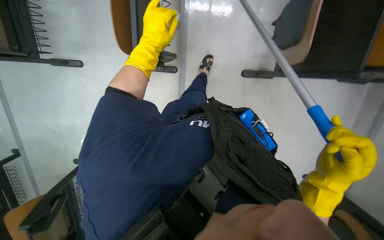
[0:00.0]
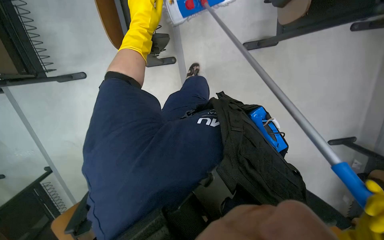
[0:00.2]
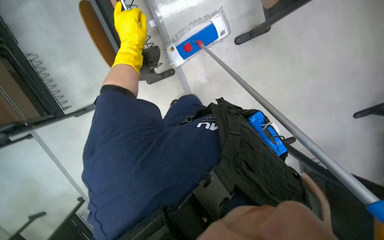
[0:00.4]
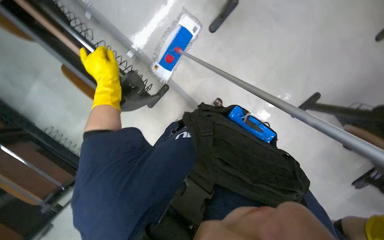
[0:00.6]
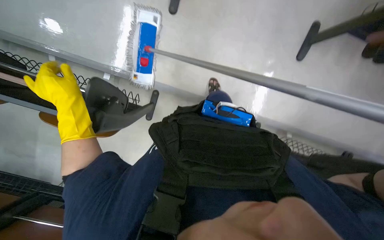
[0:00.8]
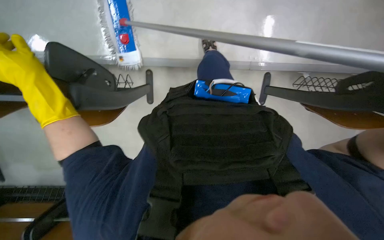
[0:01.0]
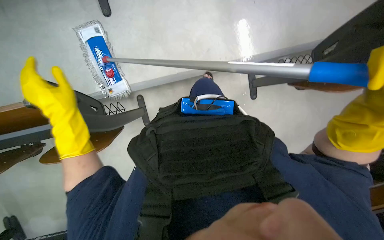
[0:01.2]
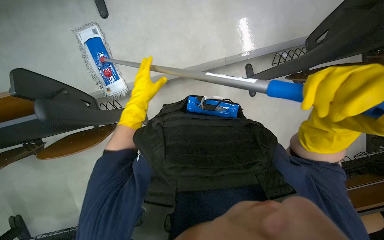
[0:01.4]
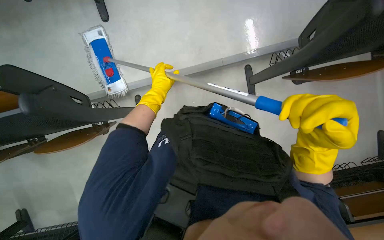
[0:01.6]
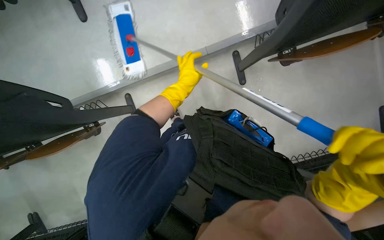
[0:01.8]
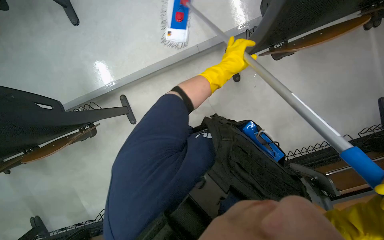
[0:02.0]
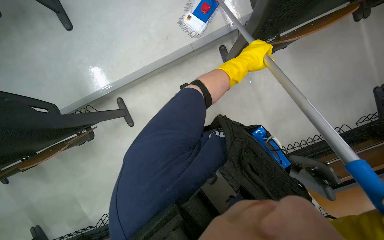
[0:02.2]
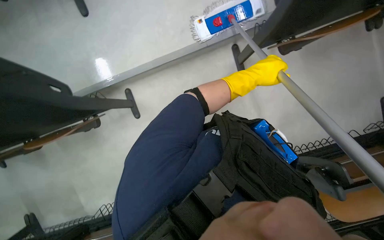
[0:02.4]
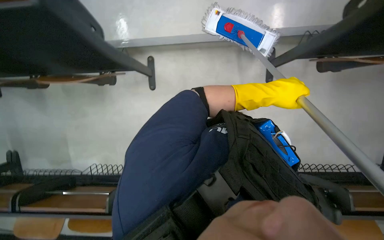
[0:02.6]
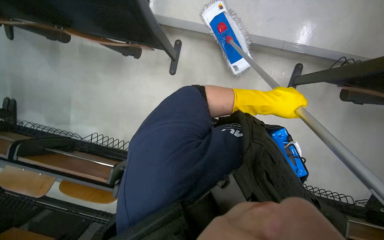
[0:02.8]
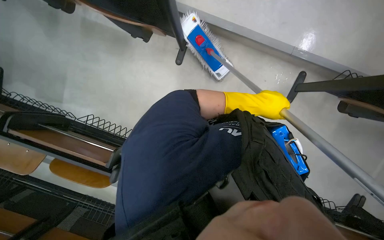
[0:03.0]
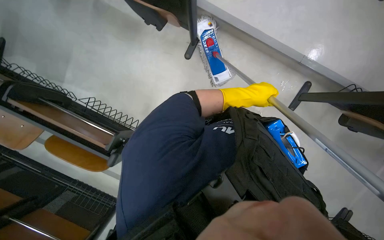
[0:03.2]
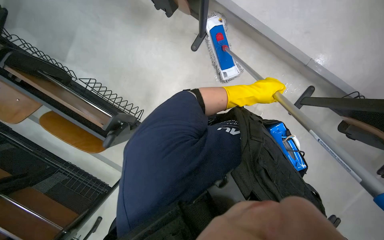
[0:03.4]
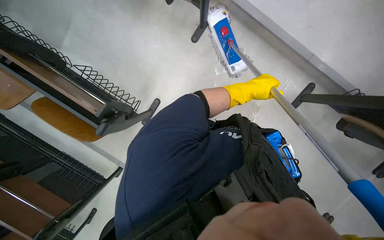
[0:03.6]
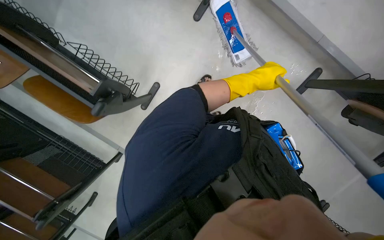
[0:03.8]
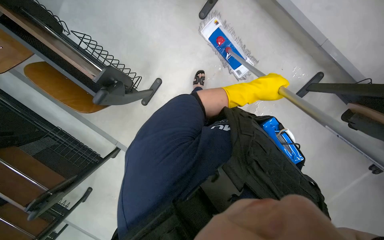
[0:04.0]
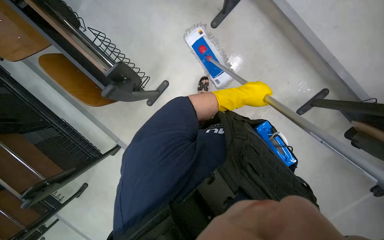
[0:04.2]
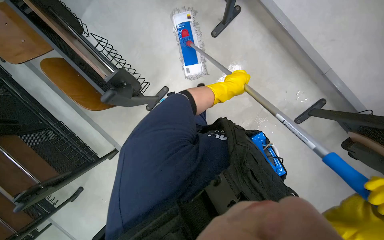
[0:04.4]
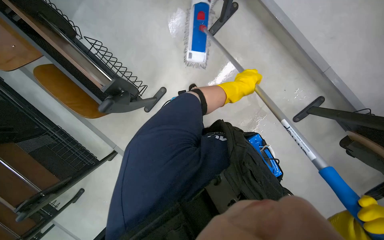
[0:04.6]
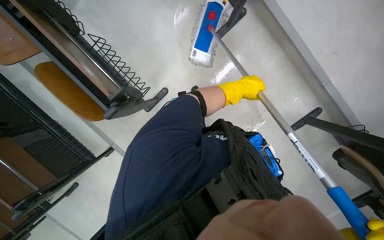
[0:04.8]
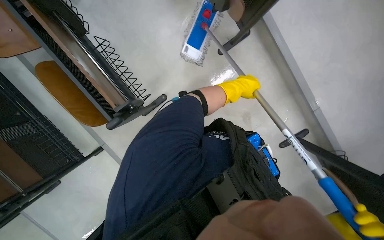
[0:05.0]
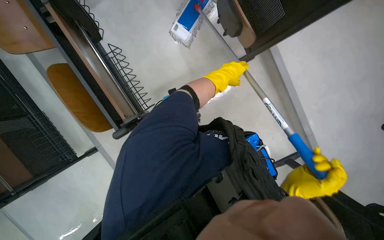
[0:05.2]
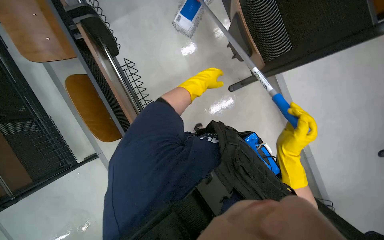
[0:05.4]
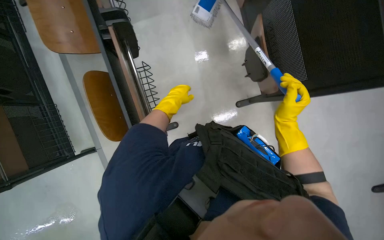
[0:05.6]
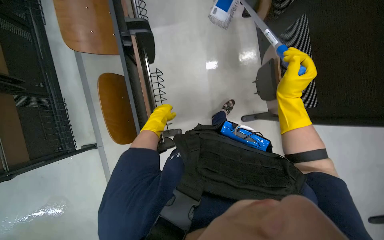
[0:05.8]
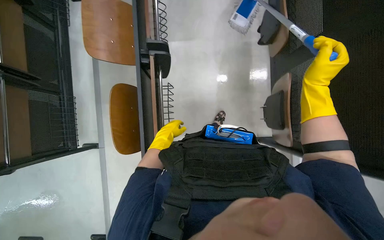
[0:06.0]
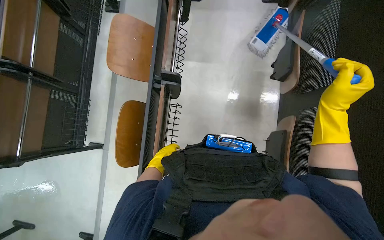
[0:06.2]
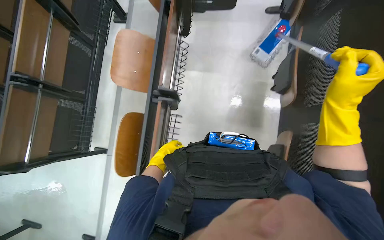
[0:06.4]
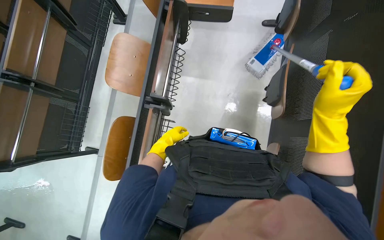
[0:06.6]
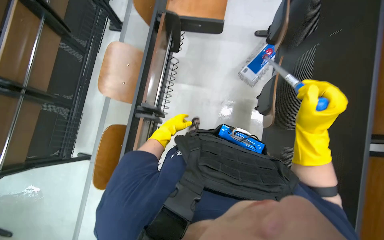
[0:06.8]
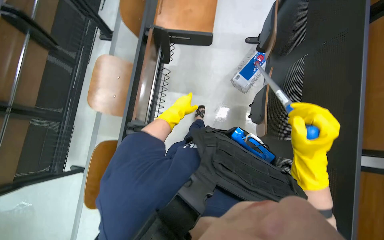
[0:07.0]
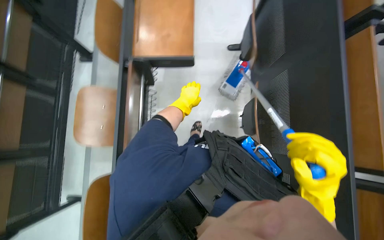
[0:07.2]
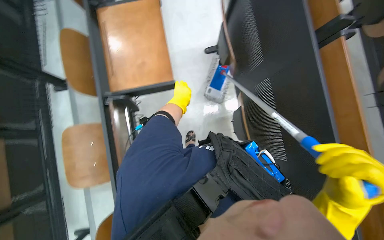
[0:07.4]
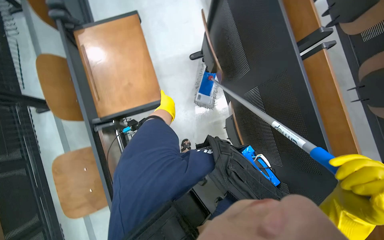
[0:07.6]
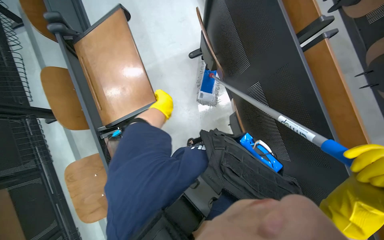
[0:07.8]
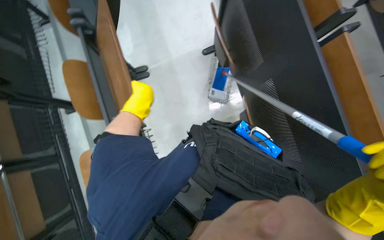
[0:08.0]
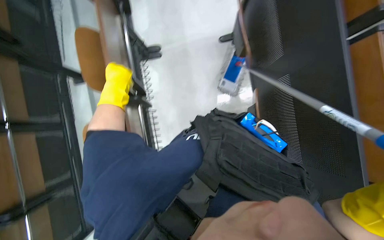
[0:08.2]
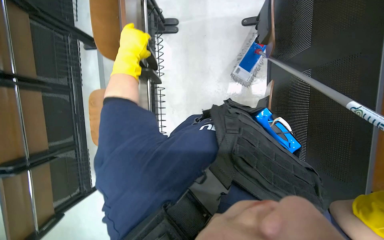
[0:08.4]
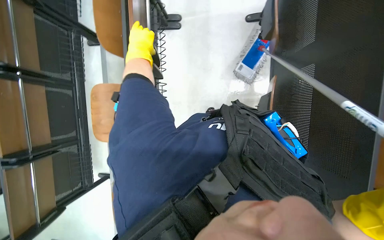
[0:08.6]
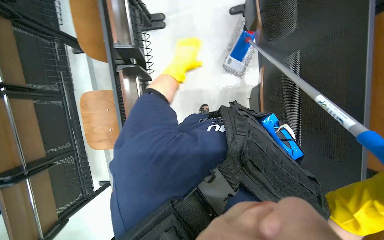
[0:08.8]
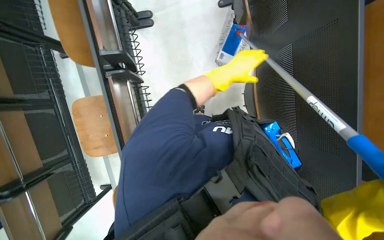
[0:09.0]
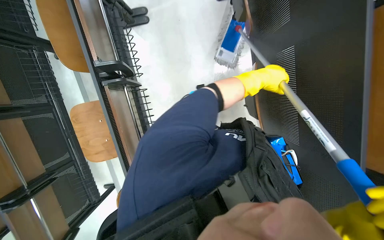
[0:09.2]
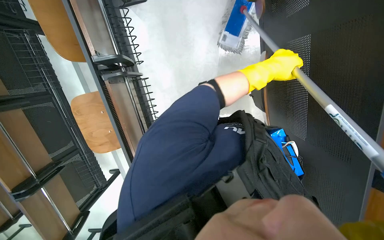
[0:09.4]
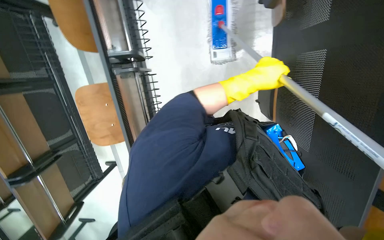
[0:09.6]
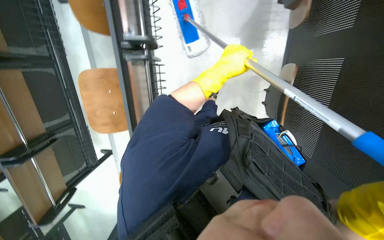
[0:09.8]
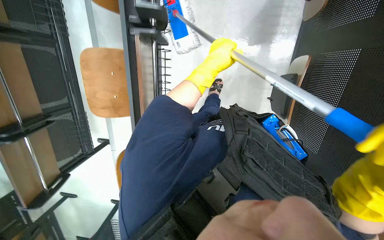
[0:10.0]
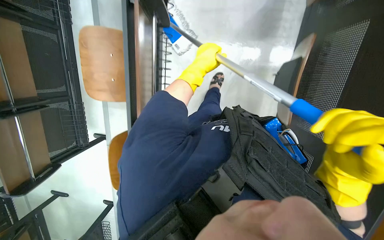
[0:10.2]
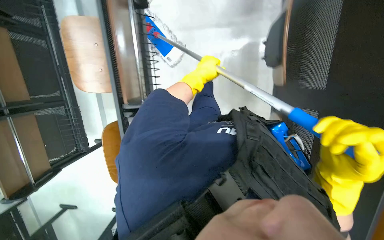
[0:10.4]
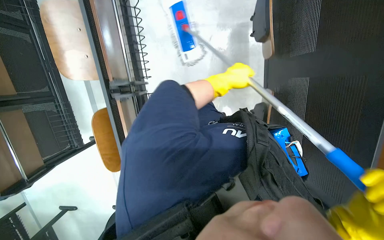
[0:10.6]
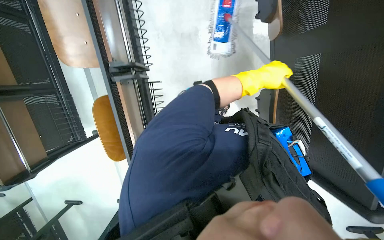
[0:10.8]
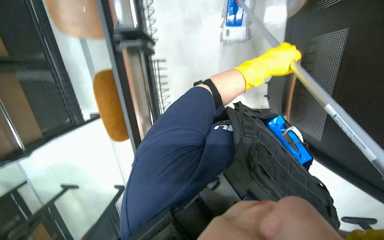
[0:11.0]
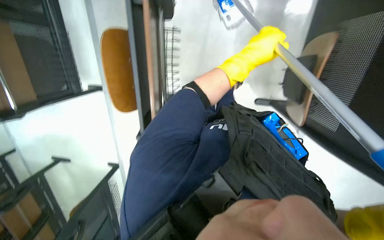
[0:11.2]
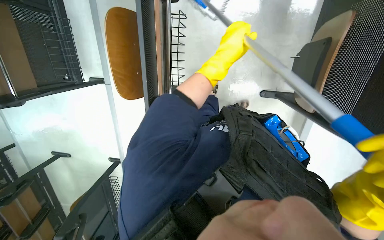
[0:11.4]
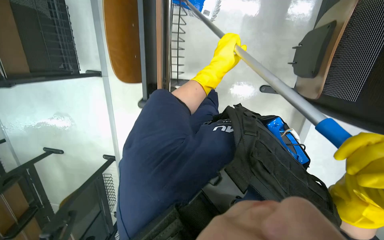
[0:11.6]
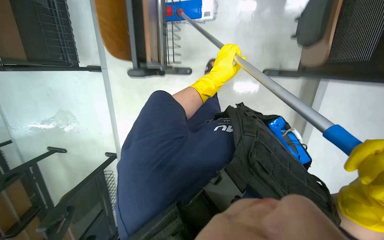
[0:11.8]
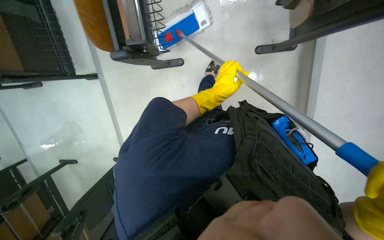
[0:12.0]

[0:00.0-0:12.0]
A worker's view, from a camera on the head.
Job: mopping floor.
The whole recording: Mopping lecture hall floor. The worker mops the floor in the lecture hall, moving chairs and other items as needed to clean the area.
0.0 to 1.6 s: The view swings some 25 degrees to the left. The scene turns about 90 degrees counterclockwise in the picture.
1.6 to 3.0 s: The left hand travels to the right by some 15 cm.
3.0 to 4.4 s: The left hand shifts about 20 cm to the left and farther from the camera.
4.4 to 6.0 s: The camera travels some 50 cm. Everything in view rotates approximately 40 degrees clockwise.
6.0 to 7.6 s: The camera is carried about 70 cm.
7.6 to 9.0 s: The view tips downward by approximately 15 degrees. The left hand shifts roughly 15 cm to the right.
9.0 to 10.4 s: The left hand goes roughly 20 cm to the left.
10.4 to 12.0 s: The camera is carried approximately 60 cm.

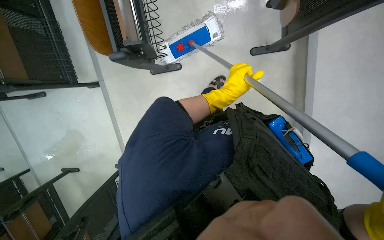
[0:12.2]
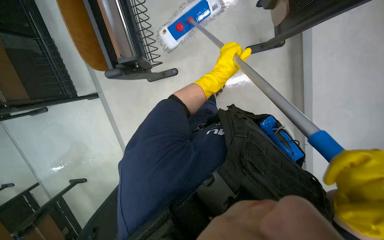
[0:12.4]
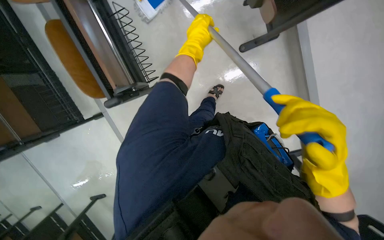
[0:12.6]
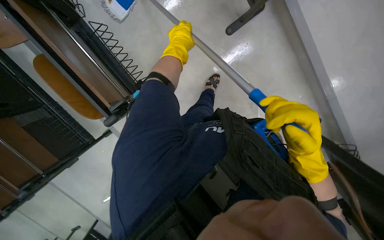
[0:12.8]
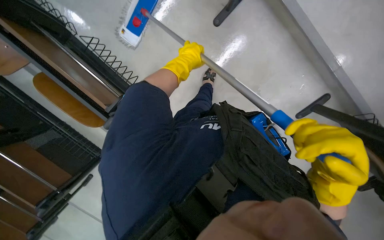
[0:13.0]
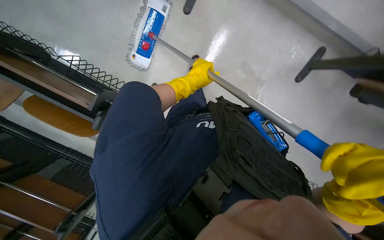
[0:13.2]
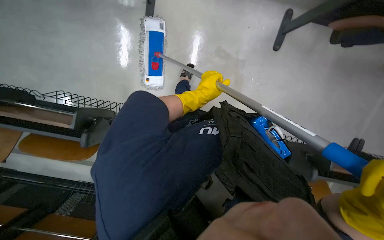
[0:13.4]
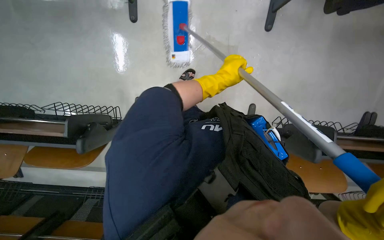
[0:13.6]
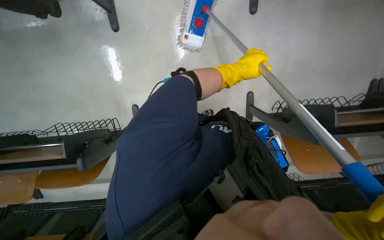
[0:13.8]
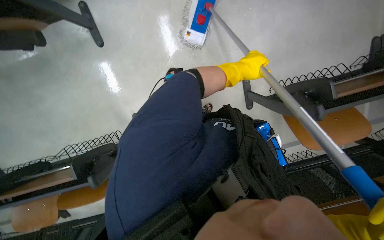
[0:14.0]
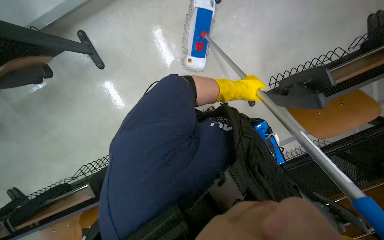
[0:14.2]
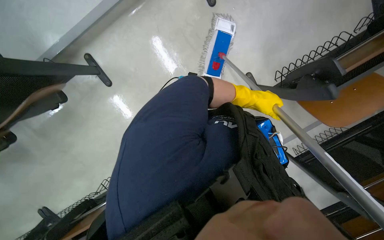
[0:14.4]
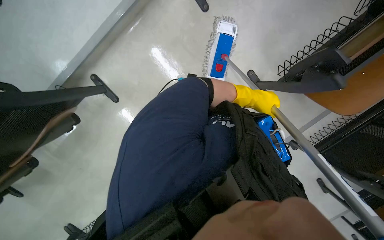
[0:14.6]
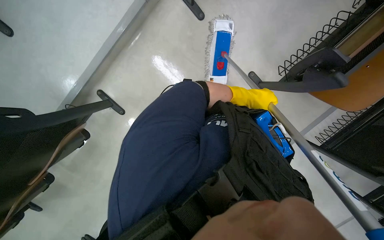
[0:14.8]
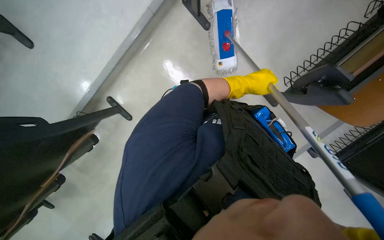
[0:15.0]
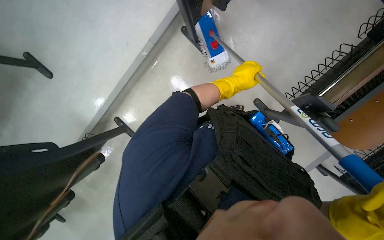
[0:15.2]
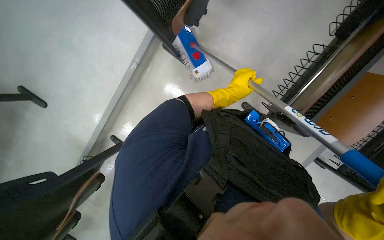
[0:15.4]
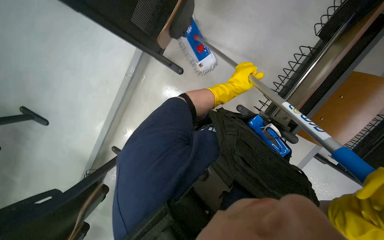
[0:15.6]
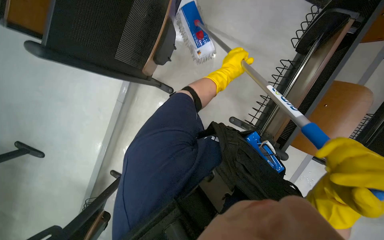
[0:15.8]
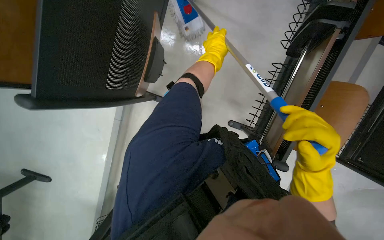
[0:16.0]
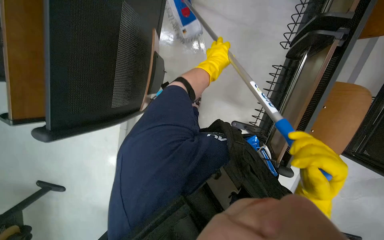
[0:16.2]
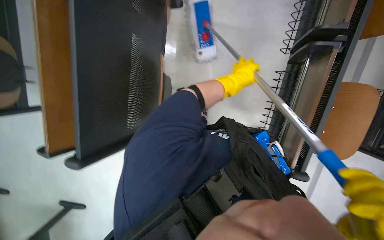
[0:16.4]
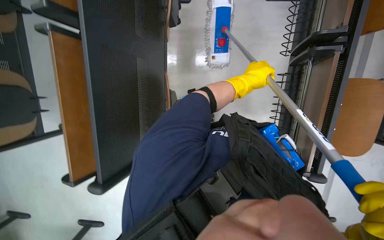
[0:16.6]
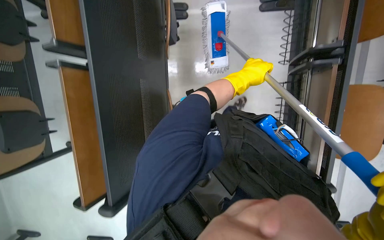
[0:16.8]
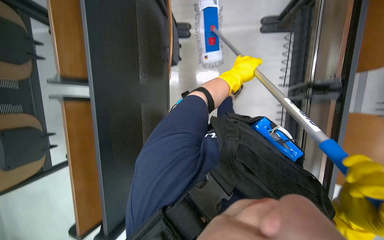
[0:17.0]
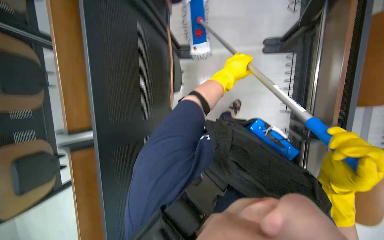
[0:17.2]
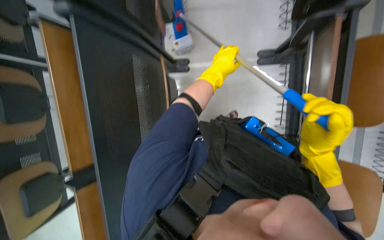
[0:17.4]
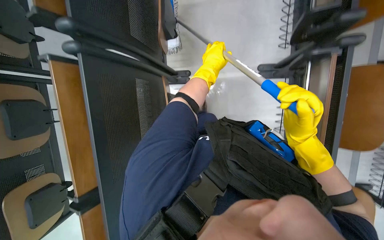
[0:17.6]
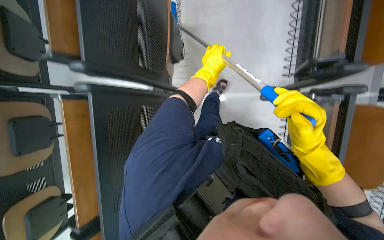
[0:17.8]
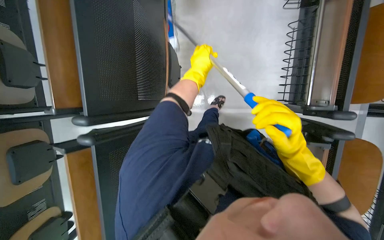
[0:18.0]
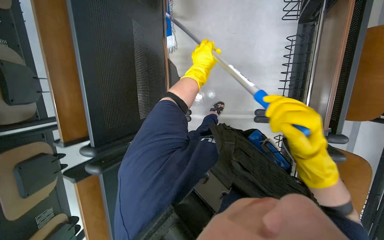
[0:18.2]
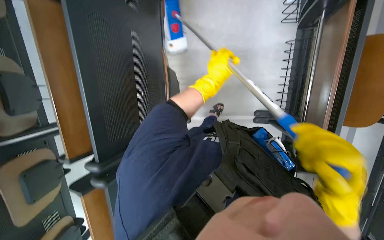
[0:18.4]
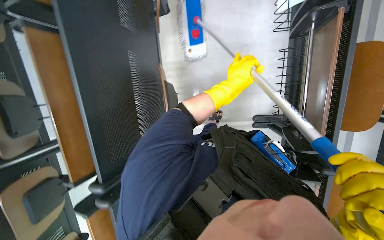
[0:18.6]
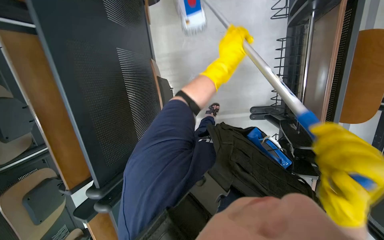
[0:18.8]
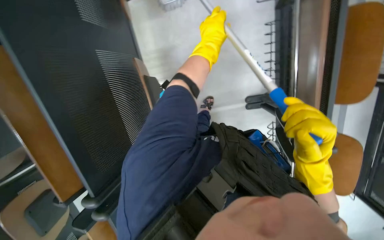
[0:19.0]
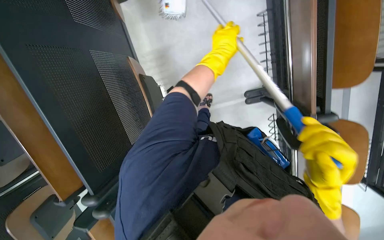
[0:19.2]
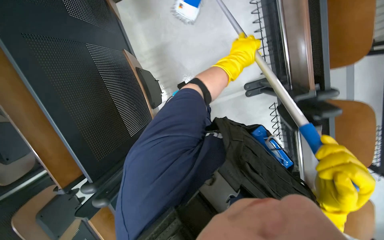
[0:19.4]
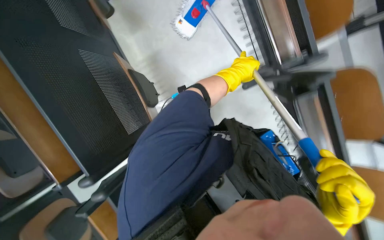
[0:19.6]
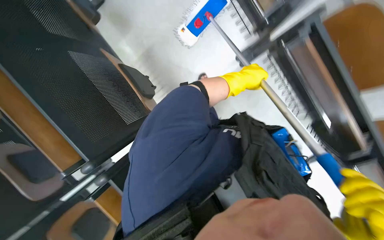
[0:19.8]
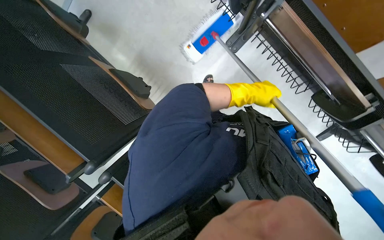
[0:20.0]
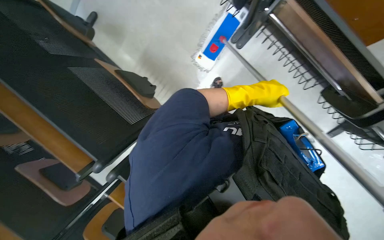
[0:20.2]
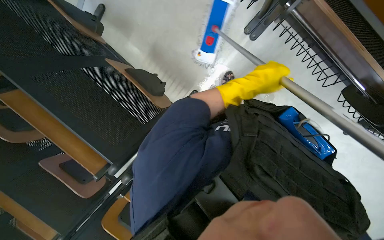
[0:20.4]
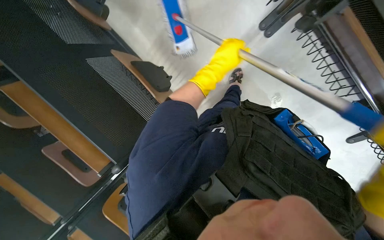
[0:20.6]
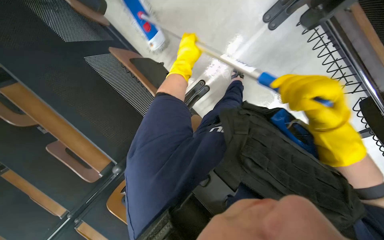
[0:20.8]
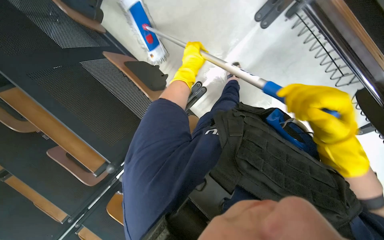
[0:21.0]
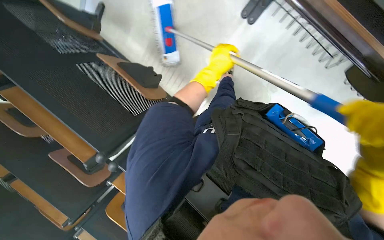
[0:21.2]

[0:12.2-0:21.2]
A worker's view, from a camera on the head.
Job: mopping floor.
The whole recording: Mopping lecture hall floor. The worker mops the floor in the lecture hall, moving chairs and other items as needed to clean the area.
13.8 to 15.2 s: The view swings approximately 25 degrees to the left. The scene rotates counterclockwise by about 35 degrees.
15.2 to 16.6 s: Everything in view rotates roughly 30 degrees counterclockwise.
16.6 to 18.2 s: The camera travels roughly 90 cm.
18.2 to 19.8 s: The scene turns roughly 30 degrees counterclockwise in the picture. The left hand shifts about 30 cm to the right.
19.8 to 21.2 s: The camera is aimed approximately 15 degrees further to the left.
